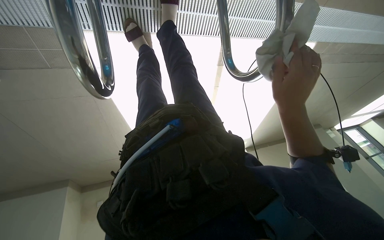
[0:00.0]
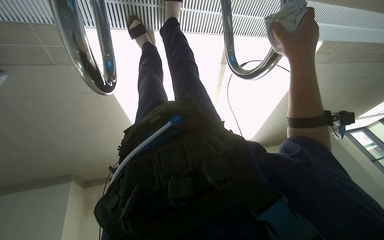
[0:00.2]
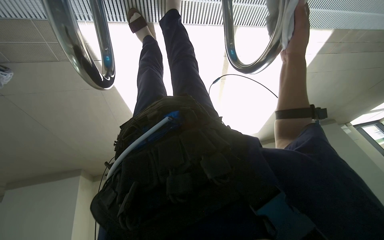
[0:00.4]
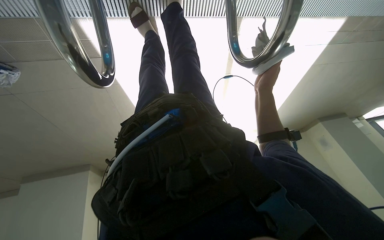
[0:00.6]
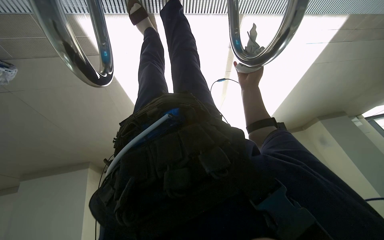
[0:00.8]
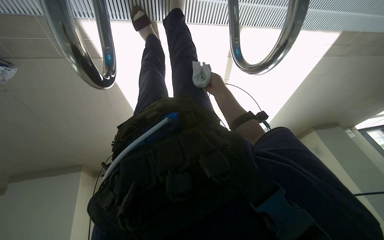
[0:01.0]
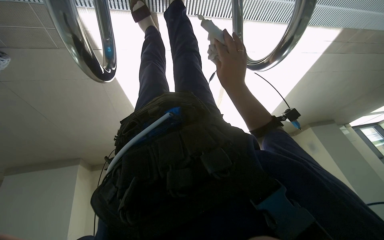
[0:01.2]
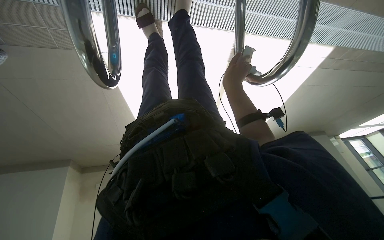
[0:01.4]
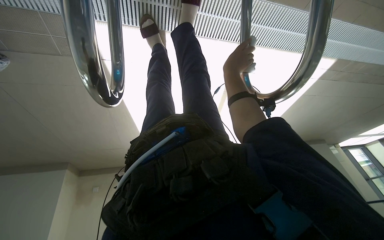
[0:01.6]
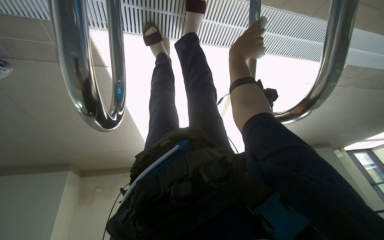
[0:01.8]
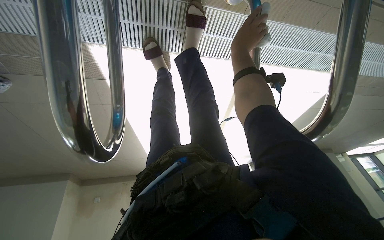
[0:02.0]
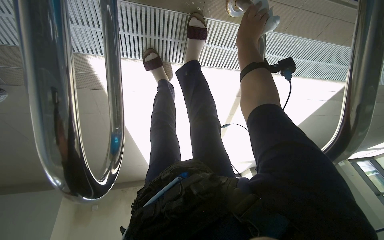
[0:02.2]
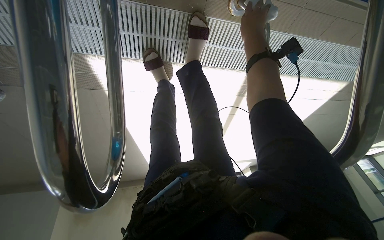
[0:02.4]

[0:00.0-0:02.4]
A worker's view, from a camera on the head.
Job: wiping surfaces.
The whole recording: Wiping pool handrails with cloth. The worker wipes the metal handrails of the pool ladder with a cloth.
0:00.0 to 0:01.2: The right hand is displaced to the left by roughly 15 cm, and moves about 20 cm farther from the camera and comes back.
0:01.2 to 0:02.4: The camera pitches upward, by roughly 10 degrees. The right hand is displaced up the picture by some 35 cm.

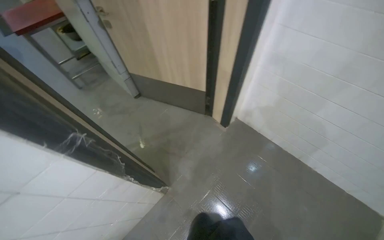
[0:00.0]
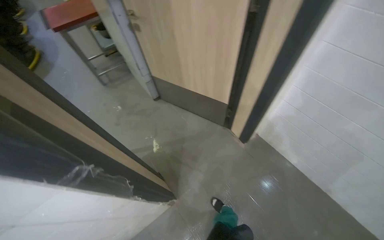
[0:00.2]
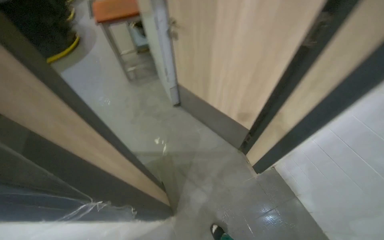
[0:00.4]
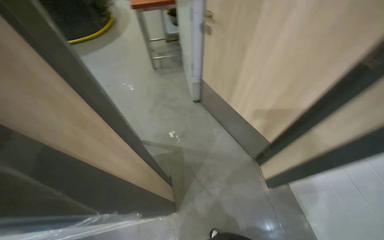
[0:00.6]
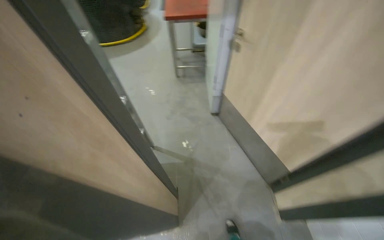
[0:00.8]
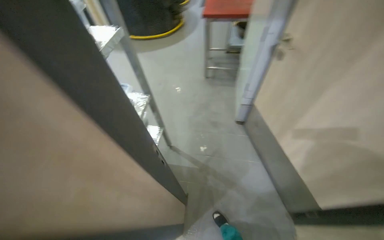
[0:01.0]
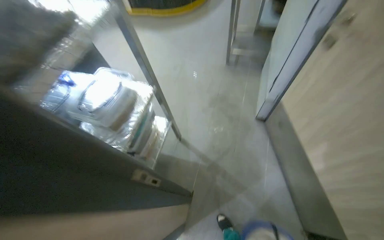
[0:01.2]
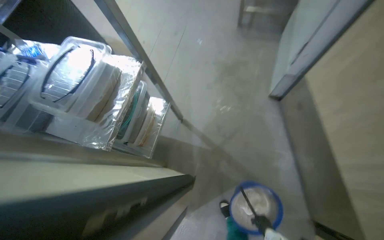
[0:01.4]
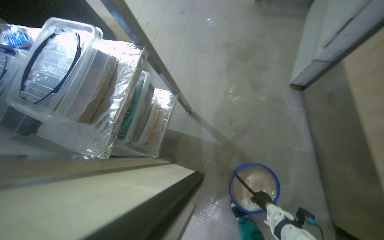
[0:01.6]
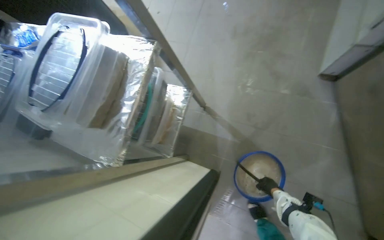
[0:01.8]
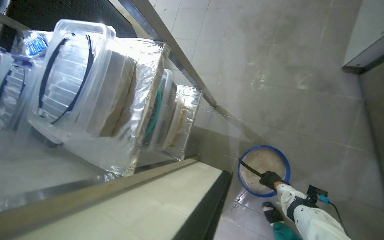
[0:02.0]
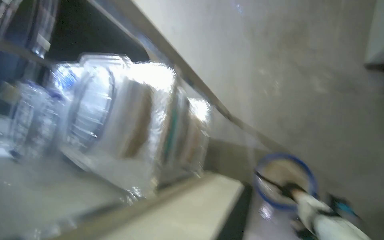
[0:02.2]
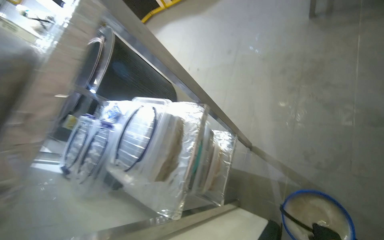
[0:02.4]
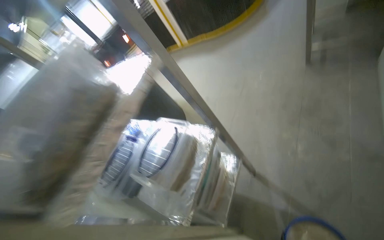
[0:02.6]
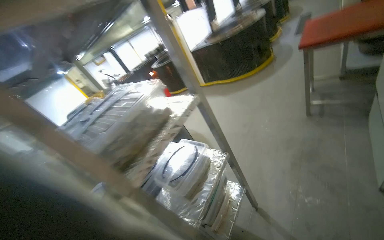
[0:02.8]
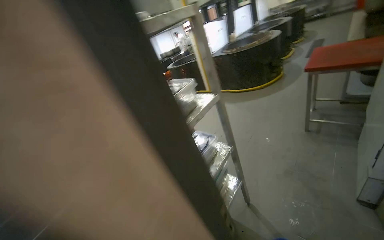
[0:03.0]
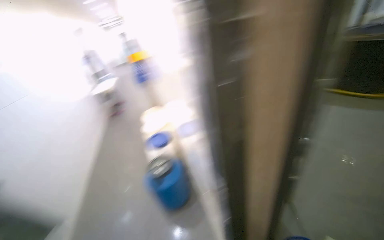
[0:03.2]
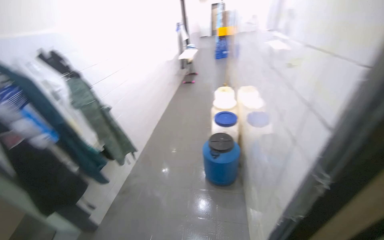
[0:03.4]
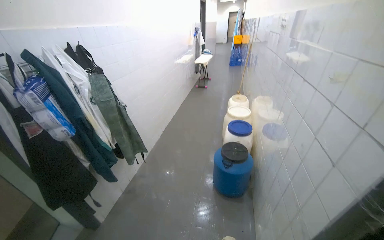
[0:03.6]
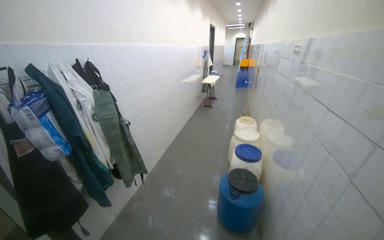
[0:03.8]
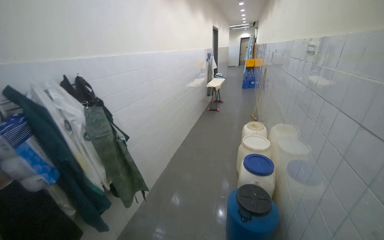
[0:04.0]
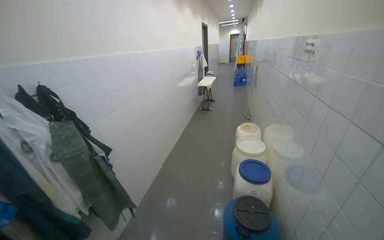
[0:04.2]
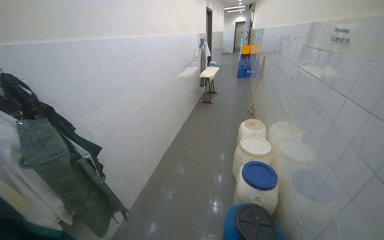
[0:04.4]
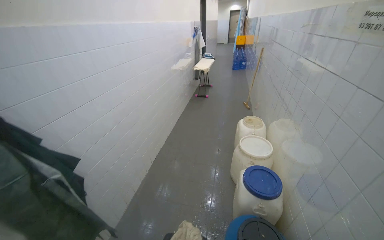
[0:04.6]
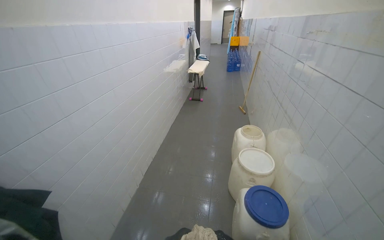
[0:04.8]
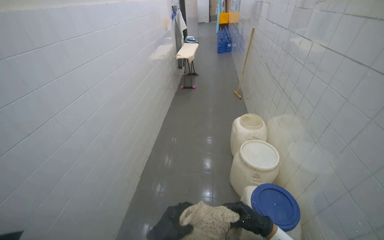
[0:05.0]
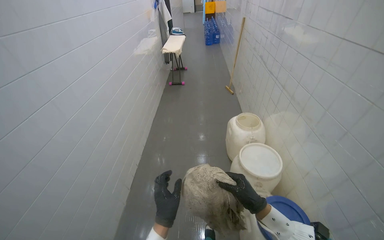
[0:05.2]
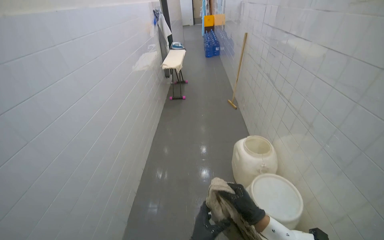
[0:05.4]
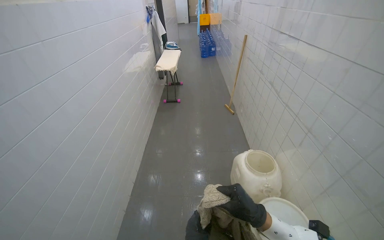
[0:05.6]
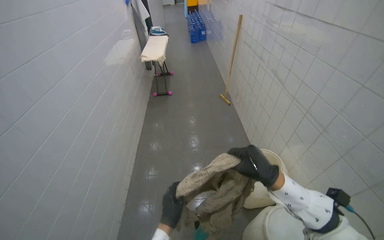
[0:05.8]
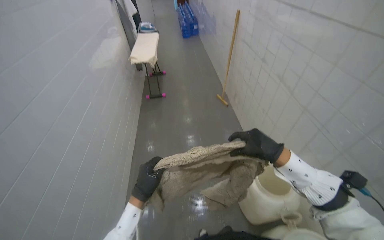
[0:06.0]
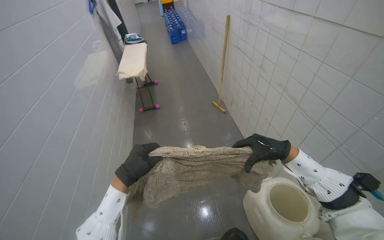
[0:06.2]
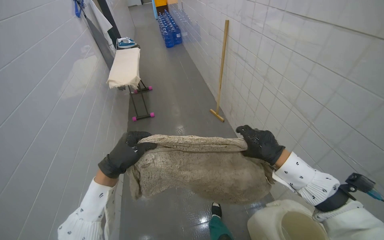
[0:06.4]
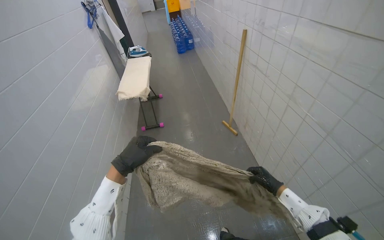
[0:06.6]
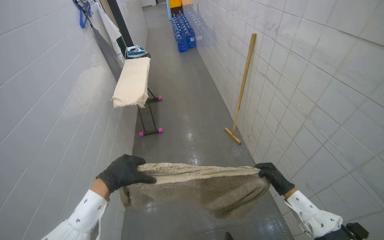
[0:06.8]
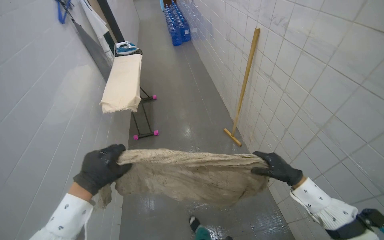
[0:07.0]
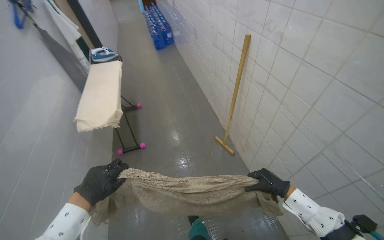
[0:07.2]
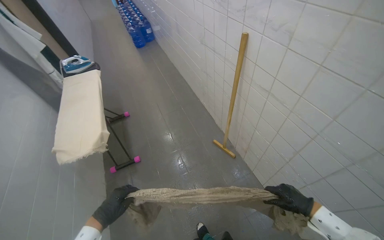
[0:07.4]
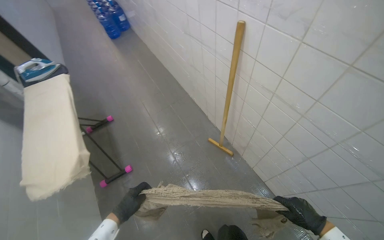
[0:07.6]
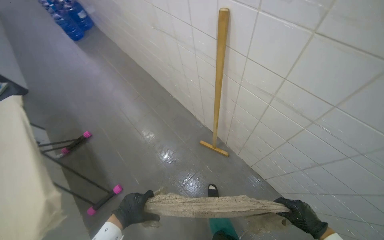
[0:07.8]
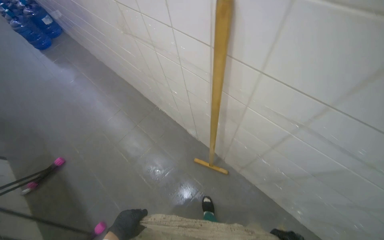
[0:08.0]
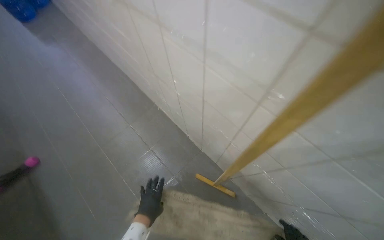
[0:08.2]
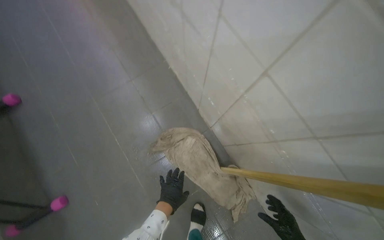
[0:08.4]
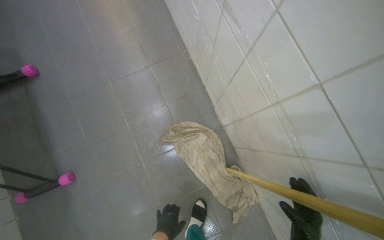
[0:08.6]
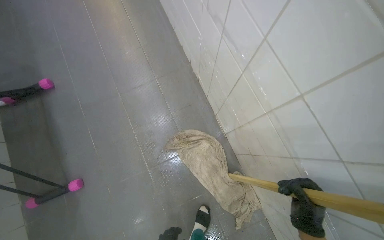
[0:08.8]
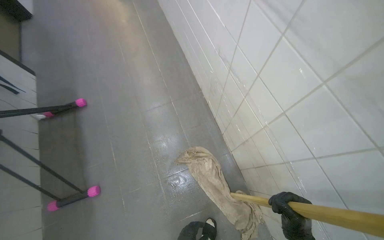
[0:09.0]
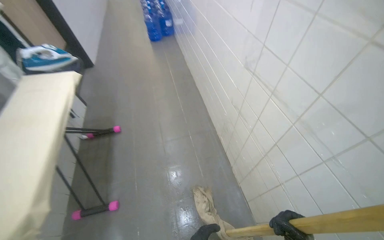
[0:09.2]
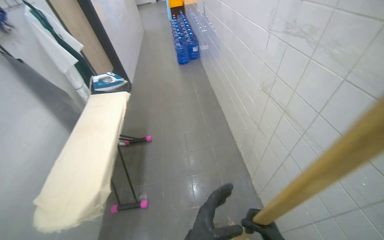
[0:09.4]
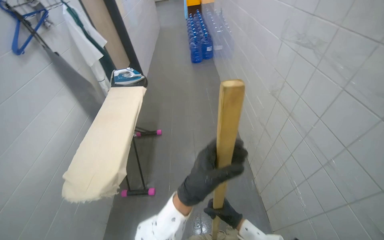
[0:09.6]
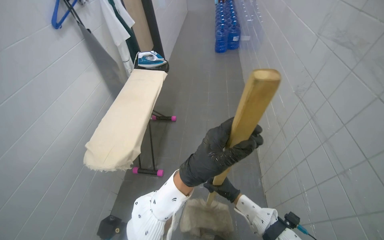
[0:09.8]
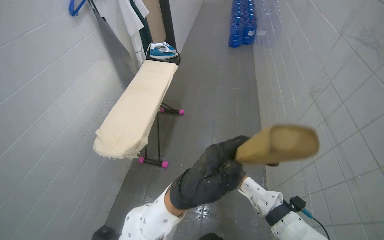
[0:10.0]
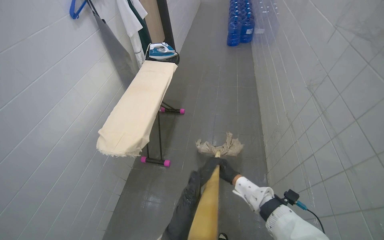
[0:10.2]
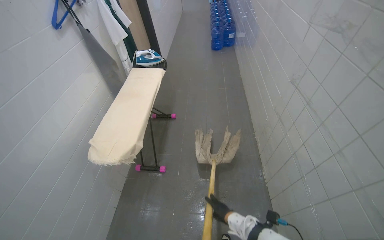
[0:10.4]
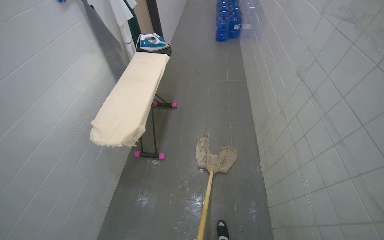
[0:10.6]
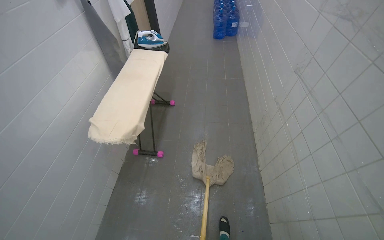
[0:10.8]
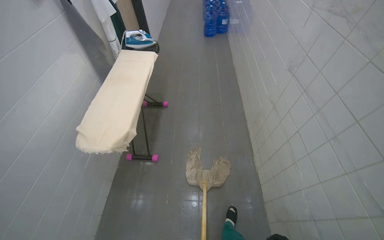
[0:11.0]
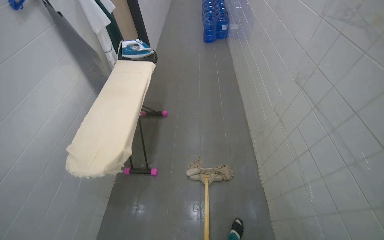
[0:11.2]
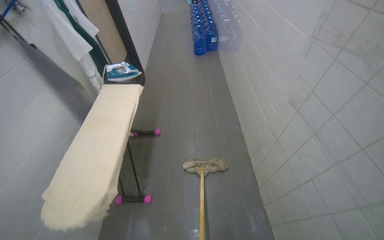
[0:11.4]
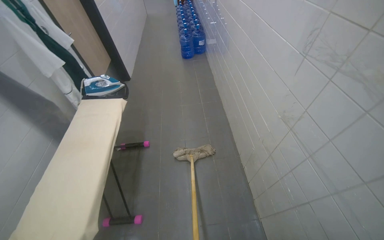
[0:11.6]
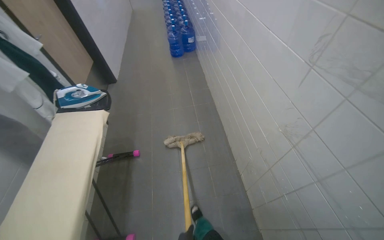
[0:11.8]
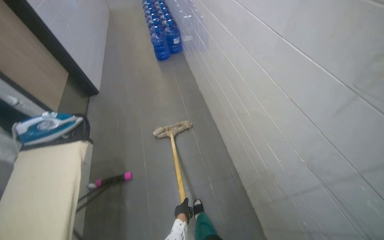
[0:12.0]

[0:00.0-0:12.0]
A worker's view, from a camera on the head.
Job: preparing cleaning supplies.
The whole recording: Preparing mop for cleaning. The worker dips the mop into the bucket and adjusts the cloth, preparing to continue cleaning.
0:00.0 to 0:01.6: The head travels some 90 cm. The head turns to the left by approximately 65 degrees. The camera pitches downward, by approximately 20 degrees.
0:01.6 to 0:03.0: The head travels about 50 cm. The head turns to the left by some 30 degrees. The view tilts roughly 35 degrees upward.
0:03.0 to 0:04.4: The wearer moves some 80 cm. The head rotates some 60 degrees to the left.
0:04.4 to 0:06.0: The wearer moves approximately 1.5 m. The wearer looks approximately 25 degrees further to the right. The camera pitches downward, by approximately 15 degrees.
0:06.0 to 0:07.6: The head travels roughly 1 m. The wearer's head swings approximately 25 degrees to the right.
0:09.0 to 0:10.4: The wearer moves about 60 cm. The head turns to the left by roughly 25 degrees. The view tips upward by approximately 15 degrees.
0:10.4 to 0:12.0: The camera is carried about 80 cm. The wearer's head swings some 20 degrees to the right.

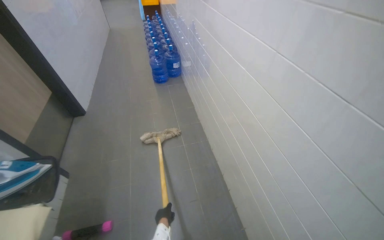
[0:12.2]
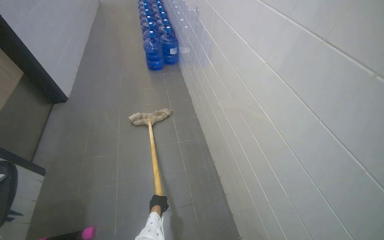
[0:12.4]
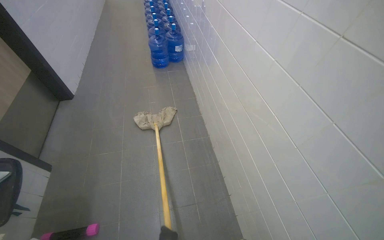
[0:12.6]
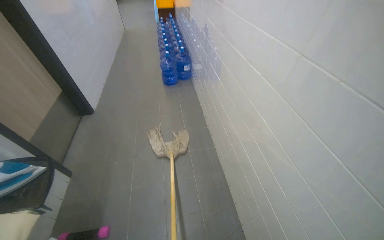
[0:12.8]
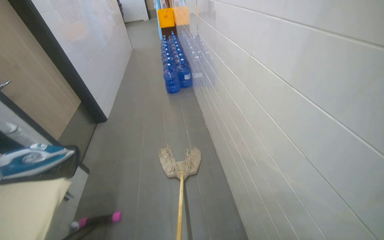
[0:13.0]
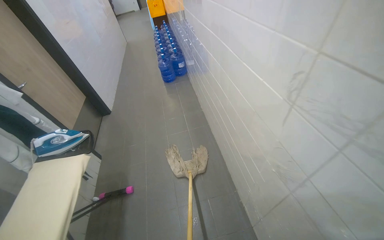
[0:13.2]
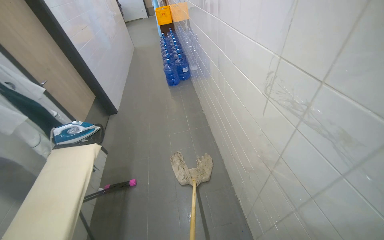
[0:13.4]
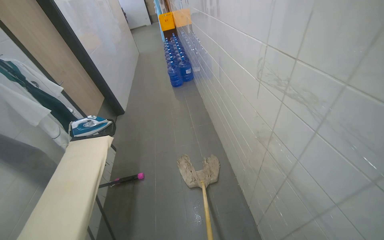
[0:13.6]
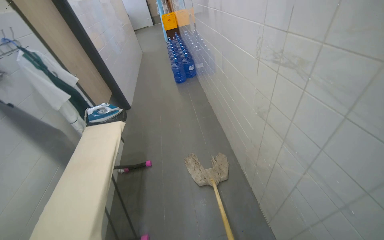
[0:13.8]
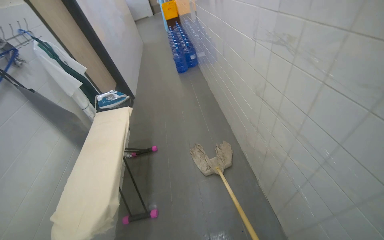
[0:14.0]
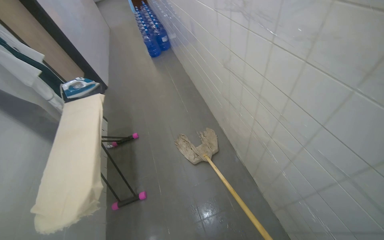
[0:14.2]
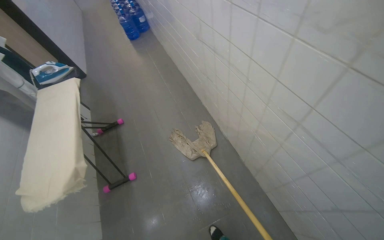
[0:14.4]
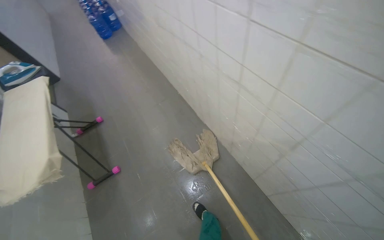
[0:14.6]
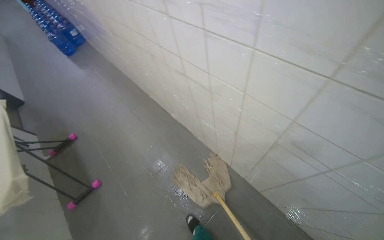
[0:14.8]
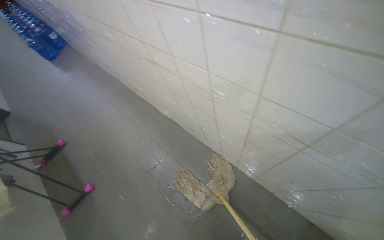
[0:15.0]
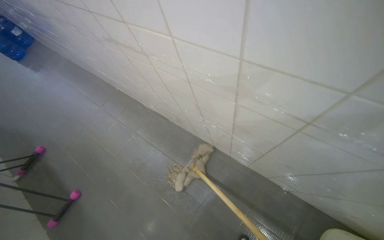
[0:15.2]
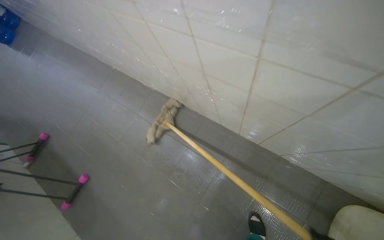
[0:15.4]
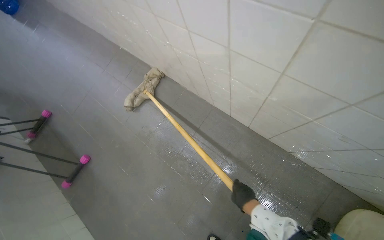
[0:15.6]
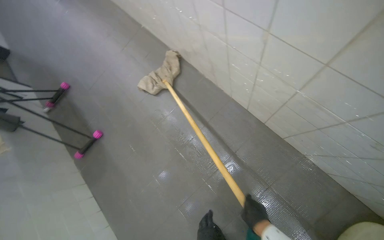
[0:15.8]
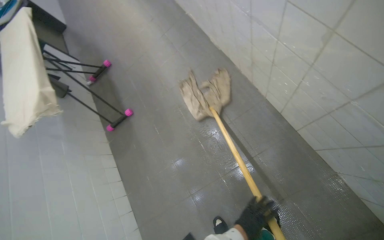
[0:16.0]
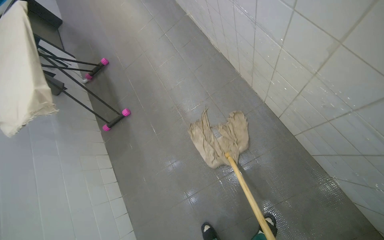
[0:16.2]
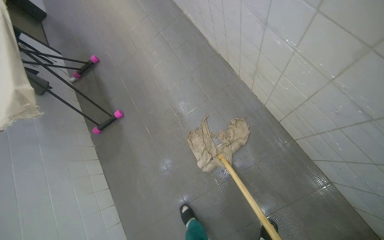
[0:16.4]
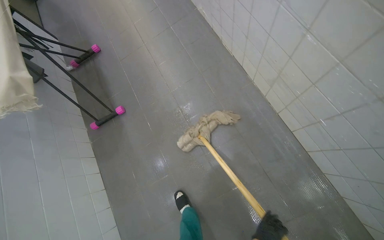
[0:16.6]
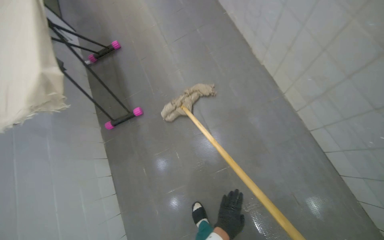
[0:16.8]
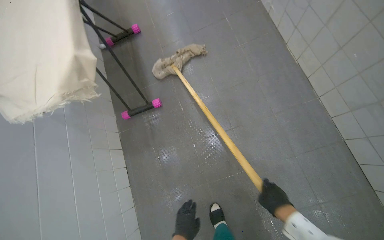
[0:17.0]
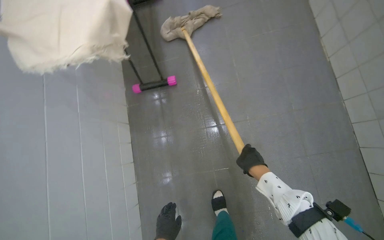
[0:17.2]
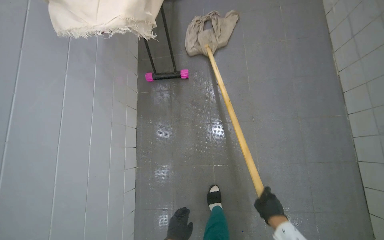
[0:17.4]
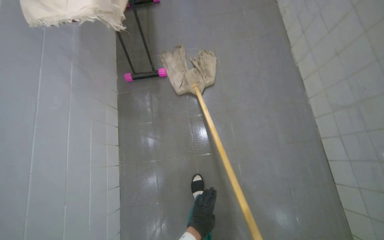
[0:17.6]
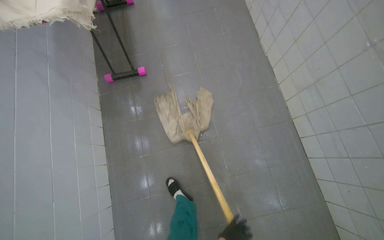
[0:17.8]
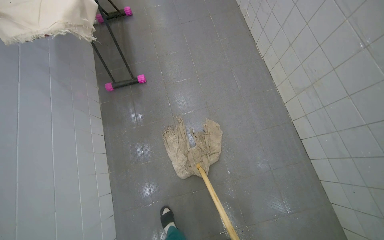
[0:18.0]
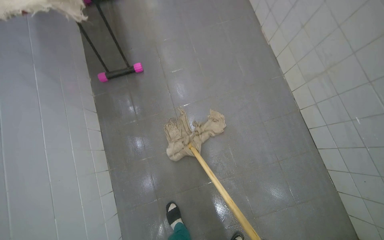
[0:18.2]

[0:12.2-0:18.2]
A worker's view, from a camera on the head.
Job: preparing cleaning supplies.
The whole recording: Preparing mop for cleaning. The worker dips the mop into the bucket and adjusts the cloth, preparing to continue cleaning.
0:12.2 to 0:13.8: The wearer moves some 80 cm.
0:13.8 to 0:15.2: The camera travels about 80 cm. The wearer's head swings some 45 degrees to the right. The view tilts roughly 15 degrees downward.
0:15.2 to 0:16.6: The wearer moves about 40 cm. The wearer looks roughly 20 degrees further downward. The scene rotates clockwise by about 25 degrees.
